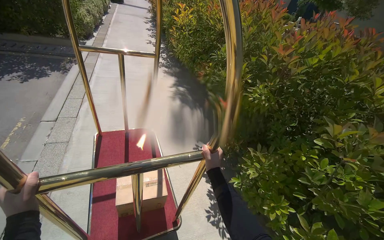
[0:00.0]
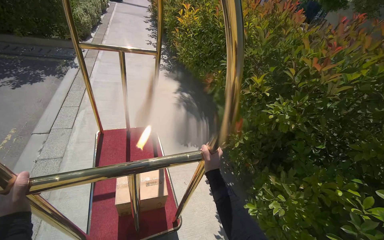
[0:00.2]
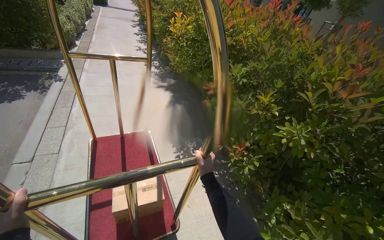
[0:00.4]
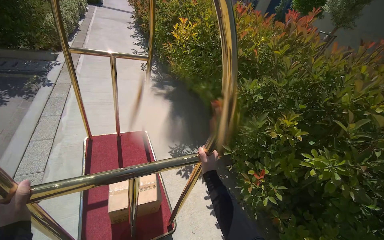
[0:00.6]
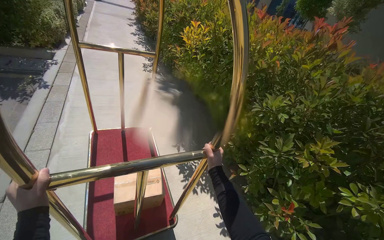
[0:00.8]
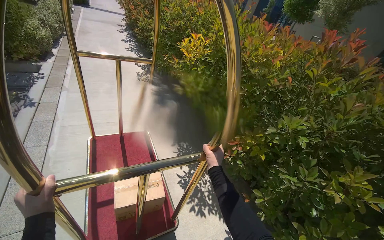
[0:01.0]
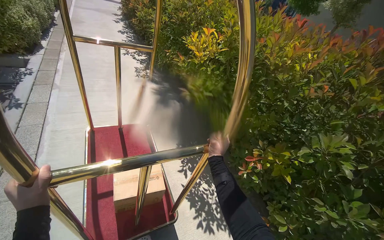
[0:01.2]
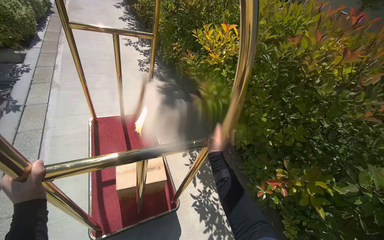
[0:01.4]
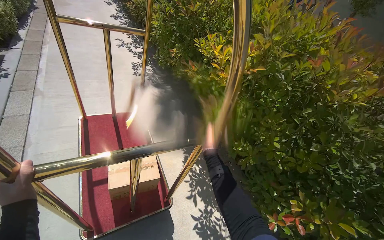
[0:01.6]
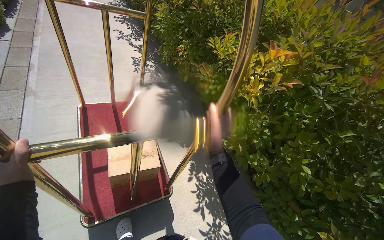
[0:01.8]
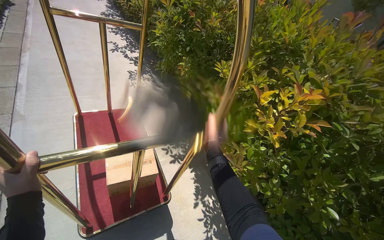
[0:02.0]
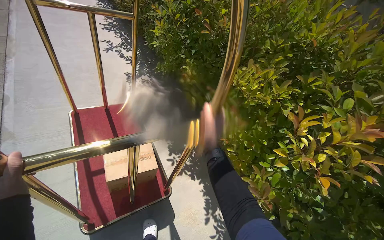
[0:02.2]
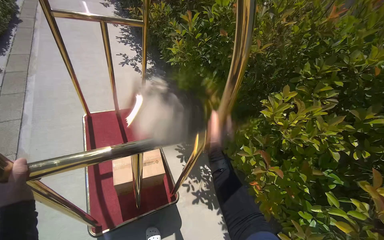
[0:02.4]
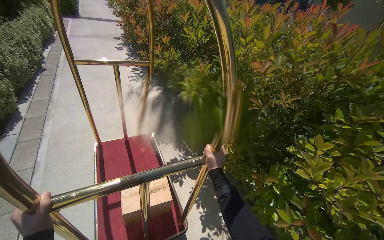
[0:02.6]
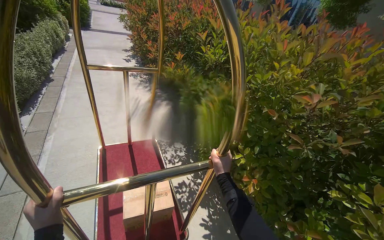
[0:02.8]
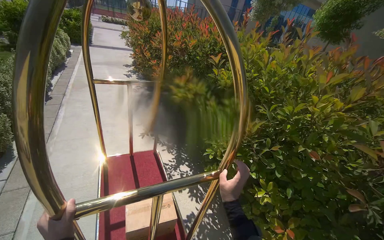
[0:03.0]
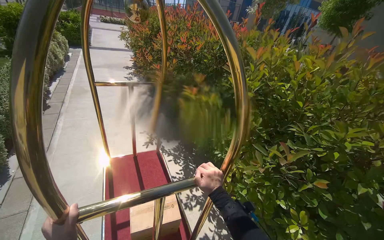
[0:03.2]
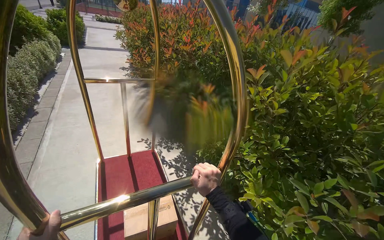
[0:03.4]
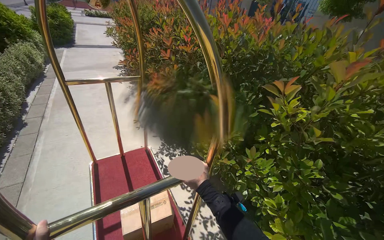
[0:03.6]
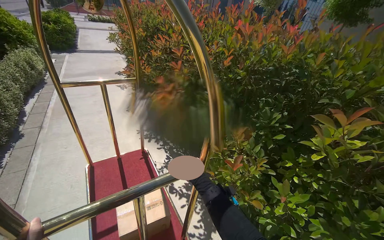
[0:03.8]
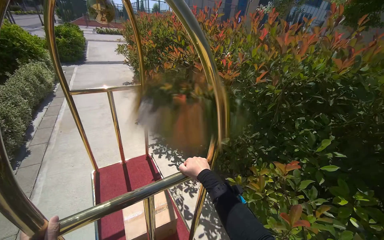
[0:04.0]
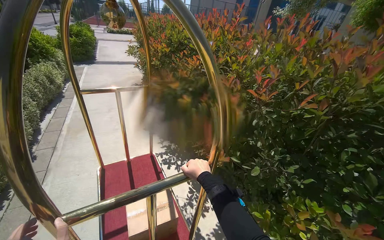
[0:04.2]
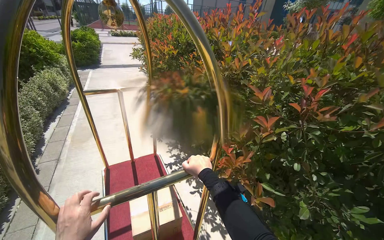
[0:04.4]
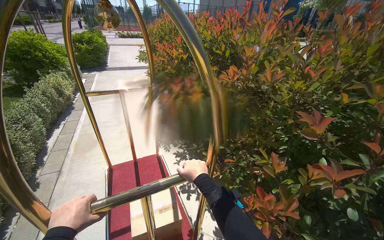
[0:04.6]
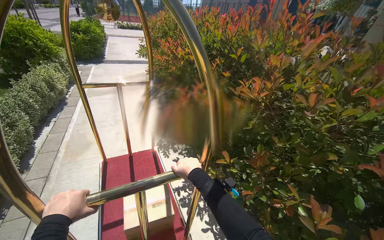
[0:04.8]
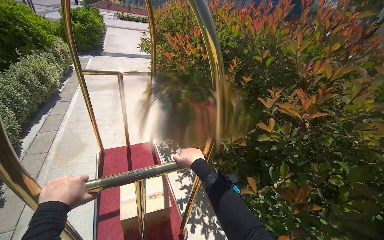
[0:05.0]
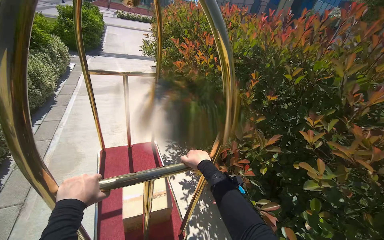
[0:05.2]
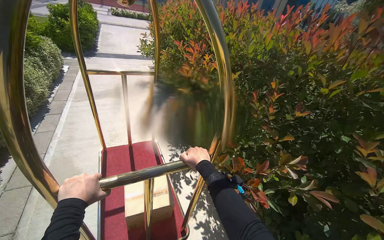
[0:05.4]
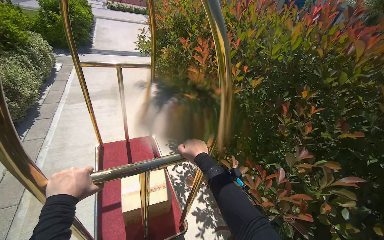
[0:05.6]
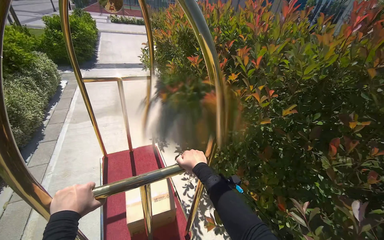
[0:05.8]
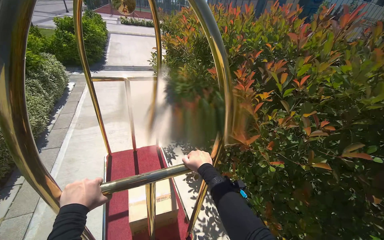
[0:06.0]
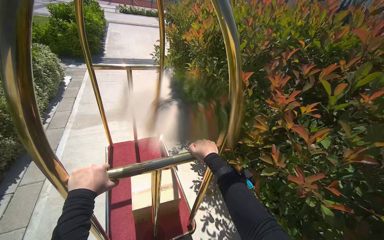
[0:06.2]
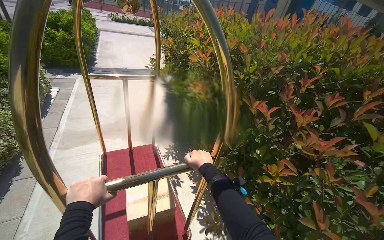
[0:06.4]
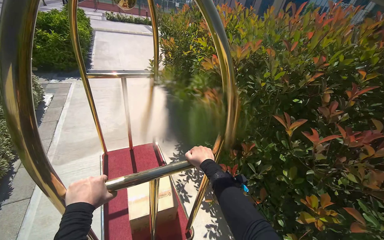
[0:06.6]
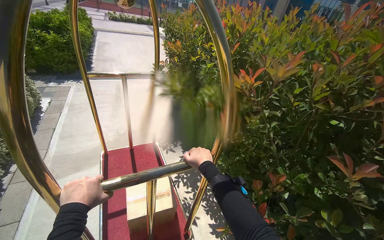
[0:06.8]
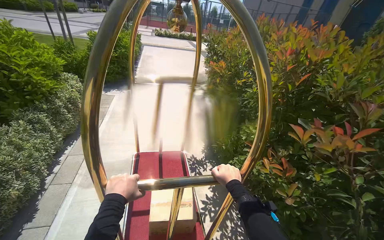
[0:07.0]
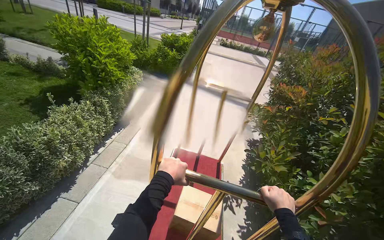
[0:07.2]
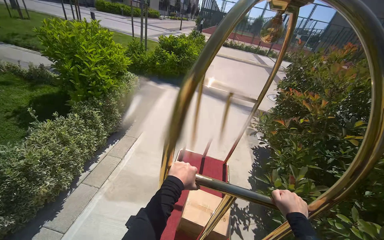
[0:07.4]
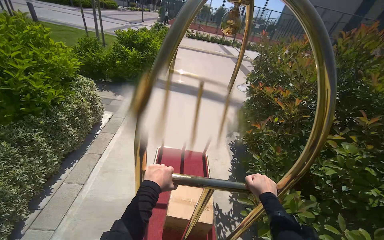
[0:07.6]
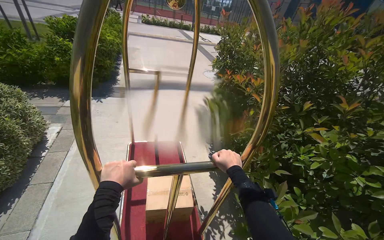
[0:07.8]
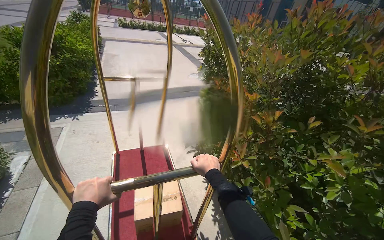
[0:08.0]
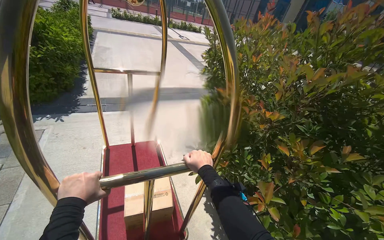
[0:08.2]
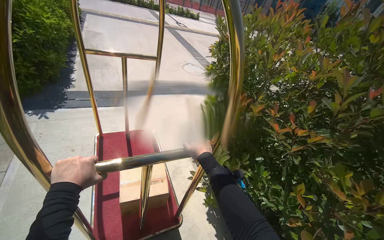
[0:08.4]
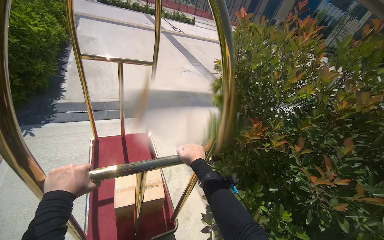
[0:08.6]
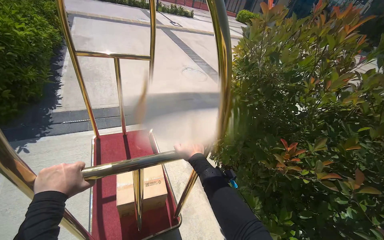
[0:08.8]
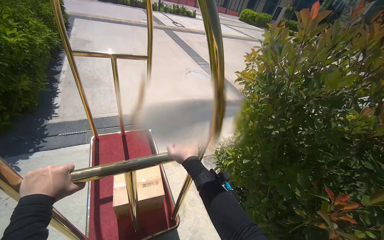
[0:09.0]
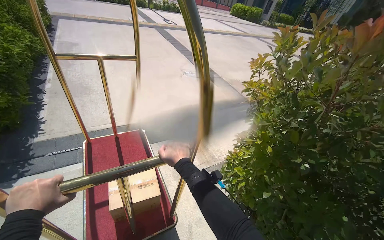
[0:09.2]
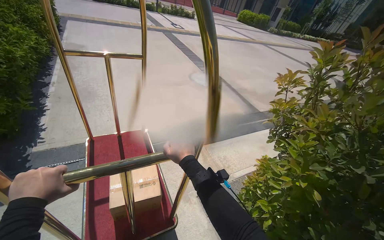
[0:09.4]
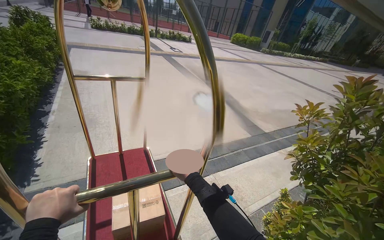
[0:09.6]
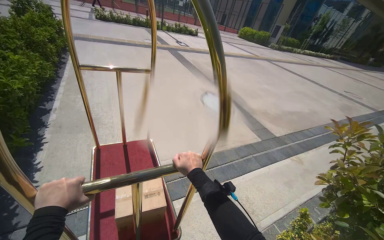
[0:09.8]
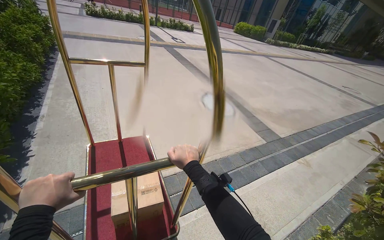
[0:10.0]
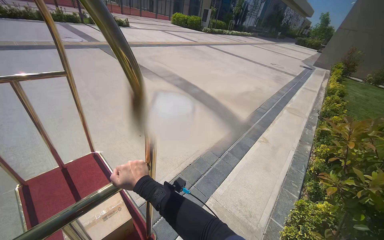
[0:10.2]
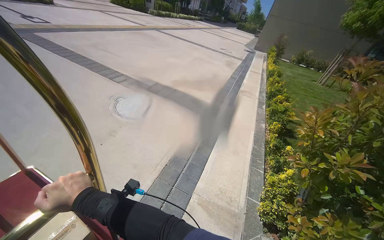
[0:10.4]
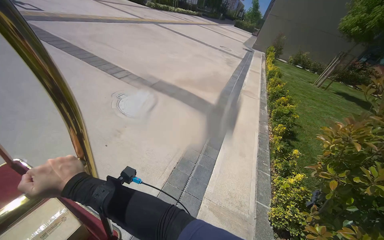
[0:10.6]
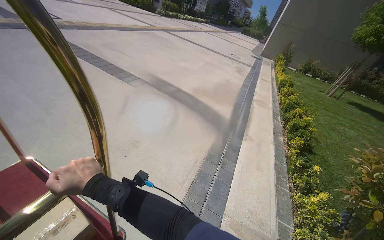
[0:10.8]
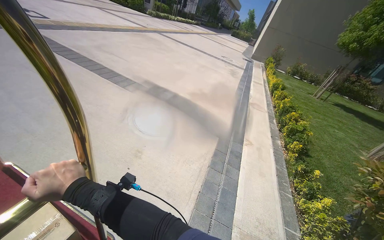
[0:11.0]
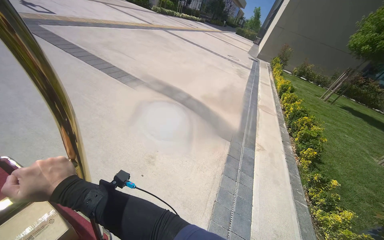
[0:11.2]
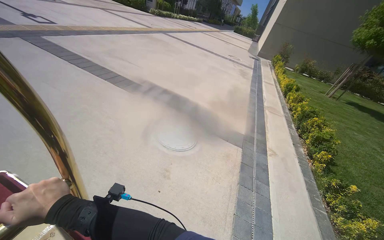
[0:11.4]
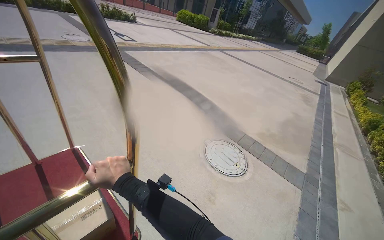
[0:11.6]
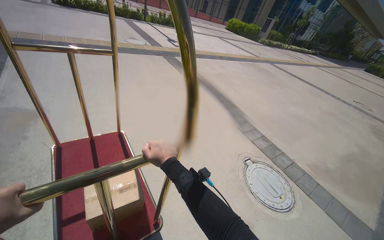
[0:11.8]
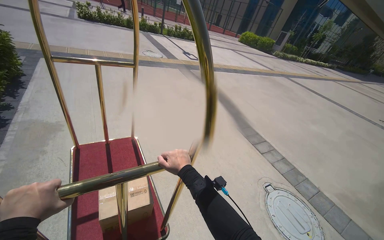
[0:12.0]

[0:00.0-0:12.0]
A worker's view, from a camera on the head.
Job: organizing items.
The whole recording: Pushing luggage cart with box. The worker pushes a luggage cart with a box on it along an outdoor path and into a building.
0:00.0 to 0:01.6: The head travels about 1.5 m.
0:01.6 to 0:03.0: The camera travels about 1.5 m. The wearer looks about 15 degrees further upward.
0:03.0 to 0:04.4: The camera travels about 1.5 m.
0:04.4 to 0:06.0: The camera travels about 1.5 m.
0:07.6 to 0:09.0: The wearer moves approximately 1.5 m. The head turns to the right by some 25 degrees.
0:09.0 to 0:10.4: The wearer moves about 1.5 m. The wearer's head swings roughly 40 degrees to the right.
0:10.4 to 0:12.0: The wearer moves about 1.5 m. The wearer looks roughly 35 degrees further to the left.

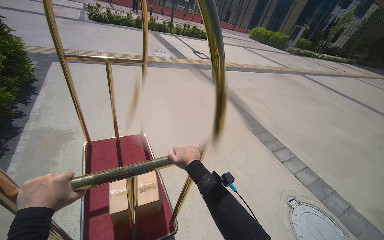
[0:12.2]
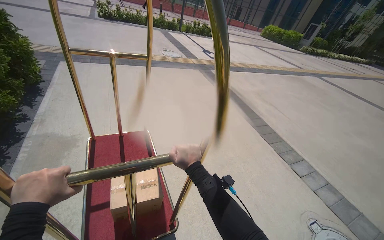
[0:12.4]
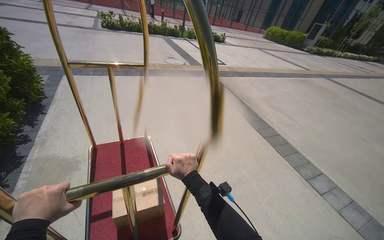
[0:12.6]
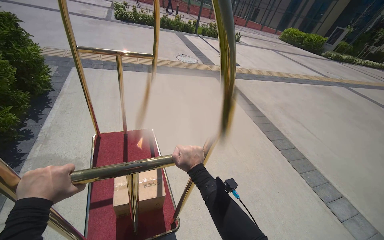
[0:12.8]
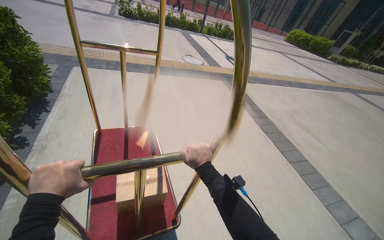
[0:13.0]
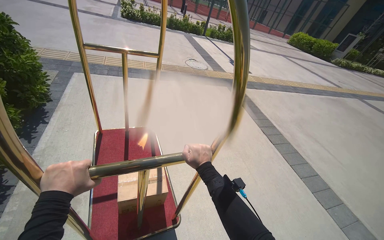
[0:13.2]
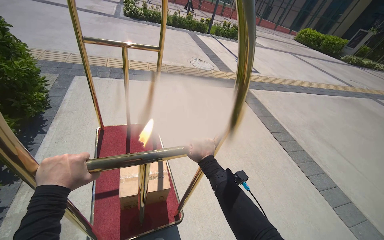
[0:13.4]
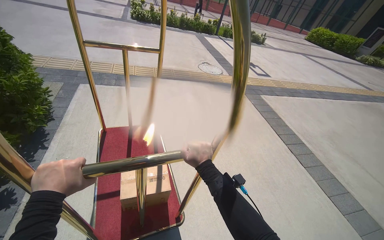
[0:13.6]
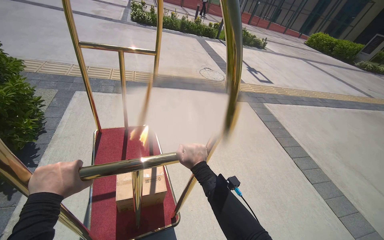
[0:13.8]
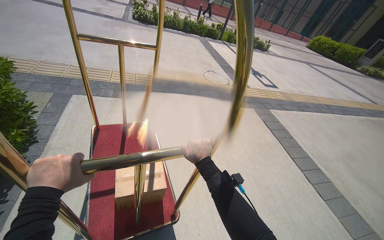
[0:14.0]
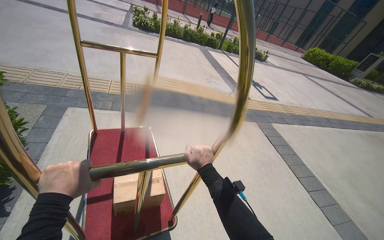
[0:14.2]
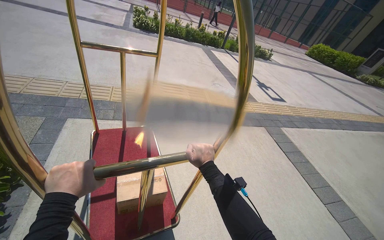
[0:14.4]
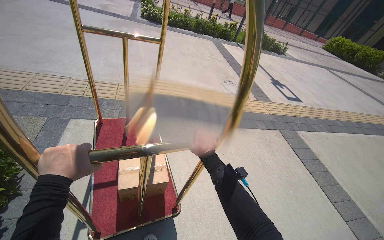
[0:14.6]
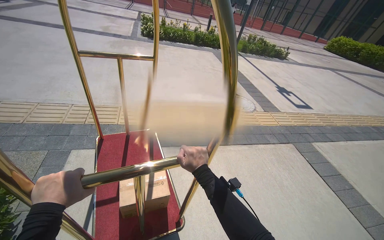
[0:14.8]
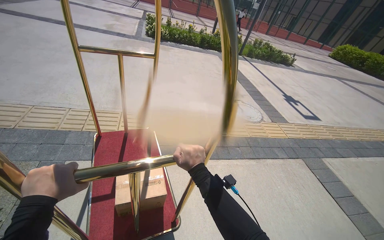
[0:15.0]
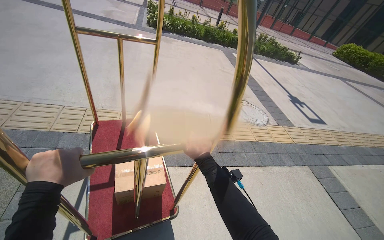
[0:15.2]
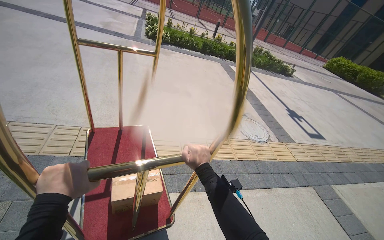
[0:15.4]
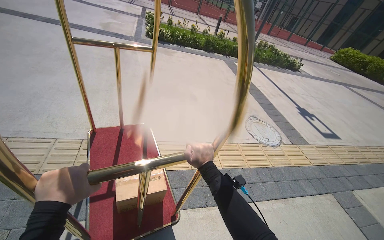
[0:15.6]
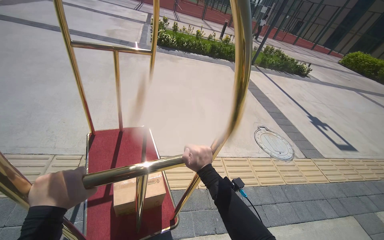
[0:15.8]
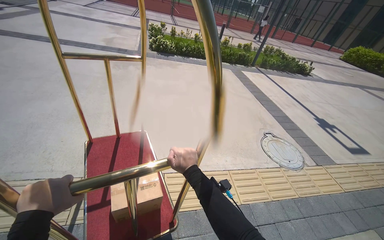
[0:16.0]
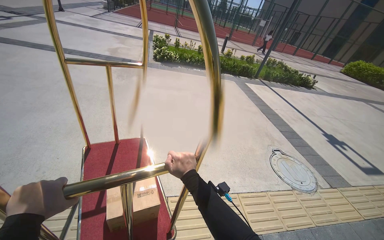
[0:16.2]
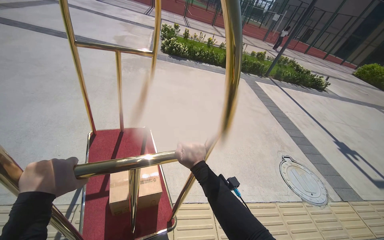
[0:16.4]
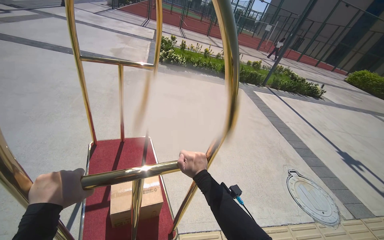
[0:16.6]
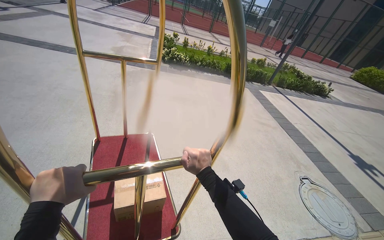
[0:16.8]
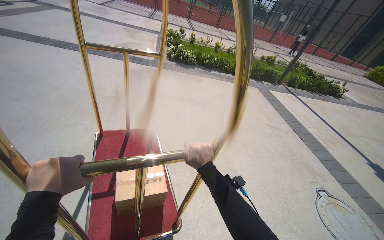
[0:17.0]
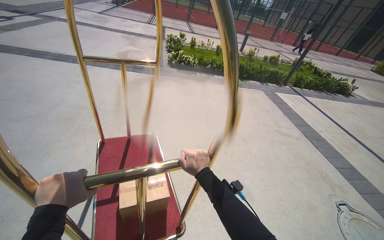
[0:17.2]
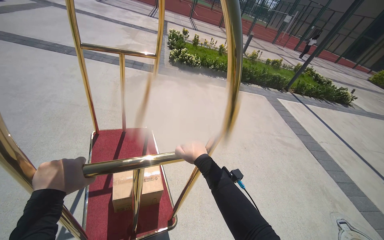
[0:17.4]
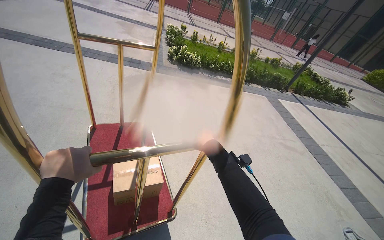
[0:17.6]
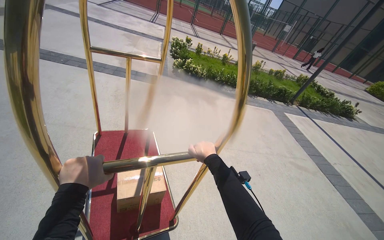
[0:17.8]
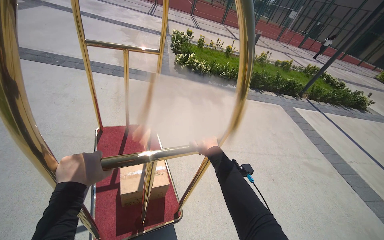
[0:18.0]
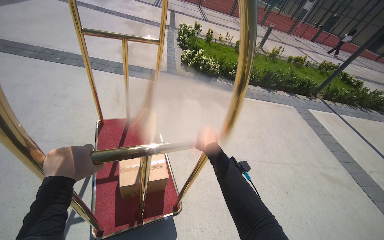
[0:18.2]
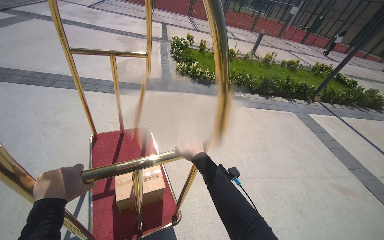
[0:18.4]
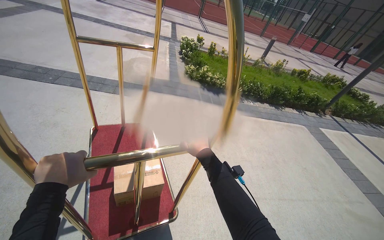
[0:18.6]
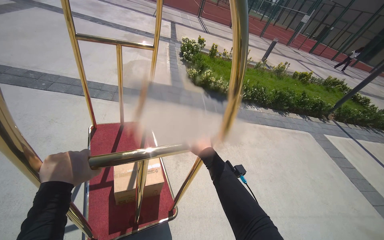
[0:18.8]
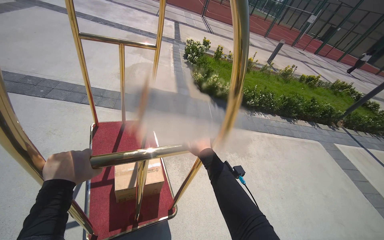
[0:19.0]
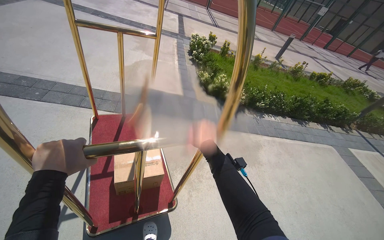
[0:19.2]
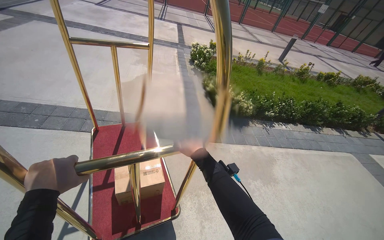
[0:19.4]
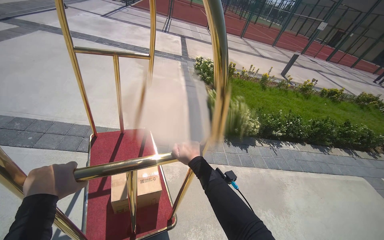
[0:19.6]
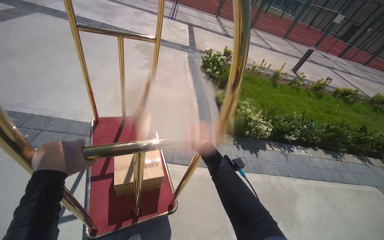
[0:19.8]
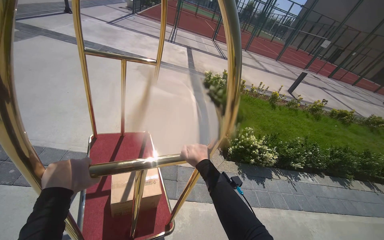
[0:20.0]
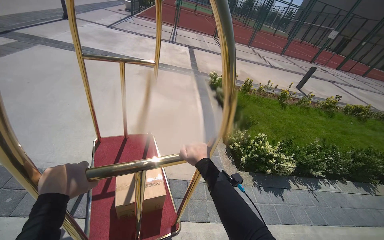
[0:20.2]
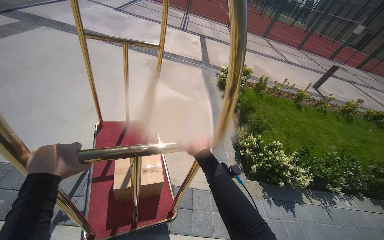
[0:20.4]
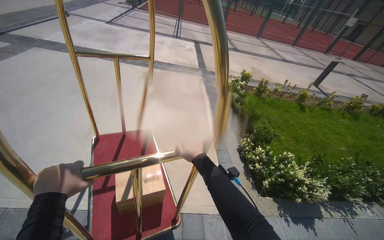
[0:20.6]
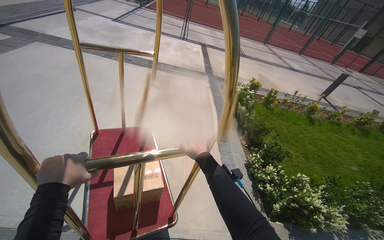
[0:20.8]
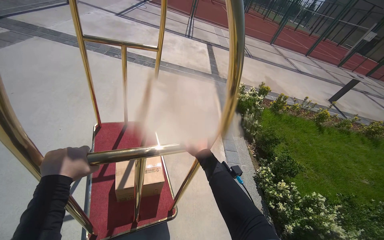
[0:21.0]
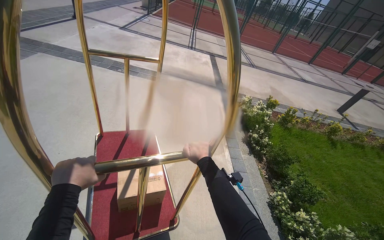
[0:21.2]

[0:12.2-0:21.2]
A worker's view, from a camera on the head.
Job: organizing items.
The whole recording: Pushing luggage cart with box. The worker pushes a luggage cart with a box on it along an outdoor path and into a building.
0:12.2 to 0:13.8: The camera travels approximately 1.5 m.
0:13.8 to 0:15.2: The wearer moves about 1.5 m.
0:15.2 to 0:16.6: The camera is carried some 1.5 m.
0:16.6 to 0:18.2: The camera is carried roughly 1.5 m.
0:18.2 to 0:19.8: The head travels roughly 1.5 m.
0:19.8 to 0:21.2: The head travels approximately 1.5 m.
